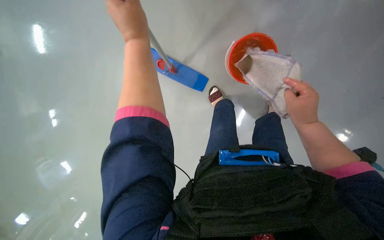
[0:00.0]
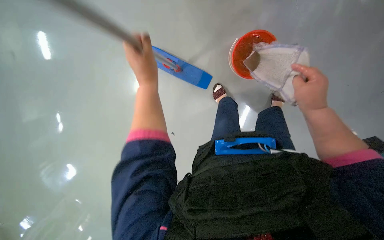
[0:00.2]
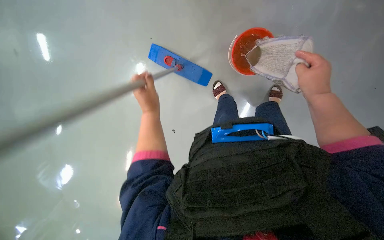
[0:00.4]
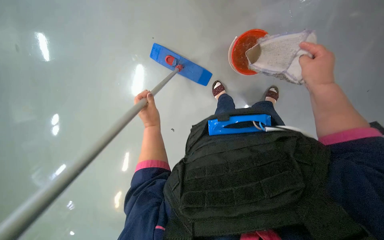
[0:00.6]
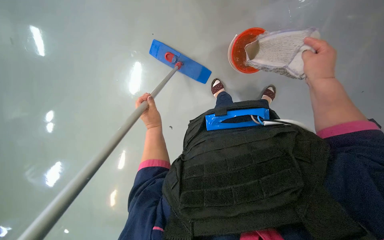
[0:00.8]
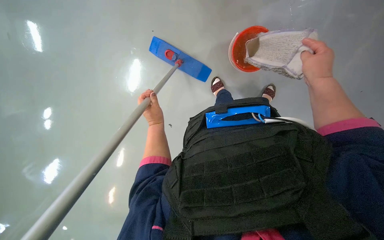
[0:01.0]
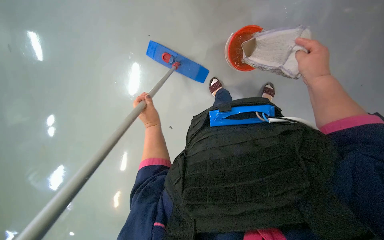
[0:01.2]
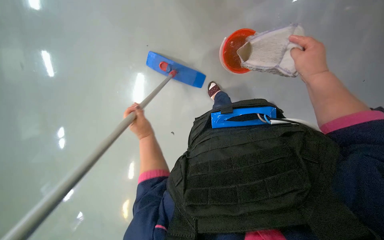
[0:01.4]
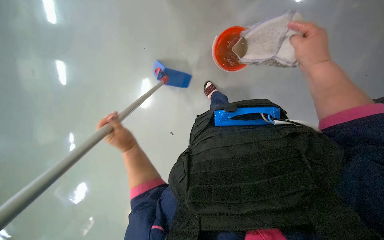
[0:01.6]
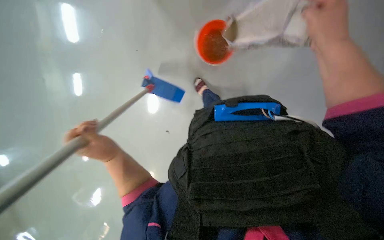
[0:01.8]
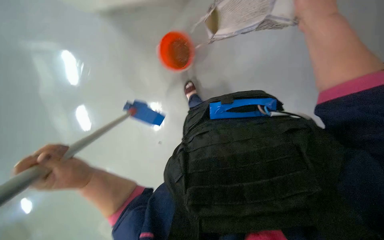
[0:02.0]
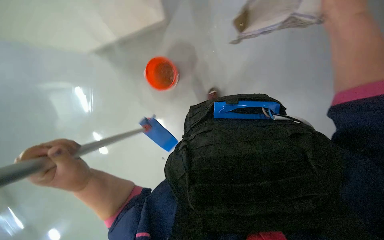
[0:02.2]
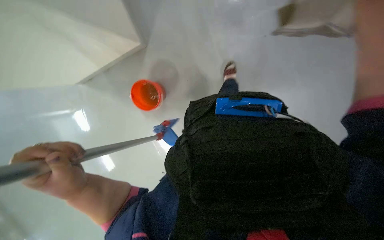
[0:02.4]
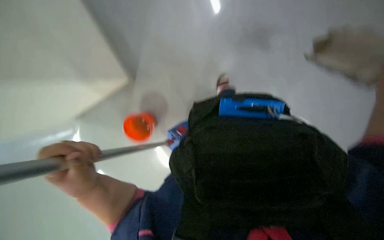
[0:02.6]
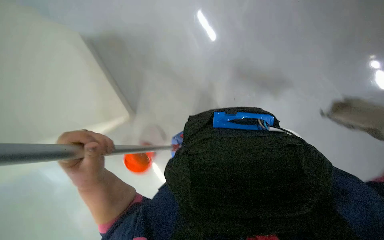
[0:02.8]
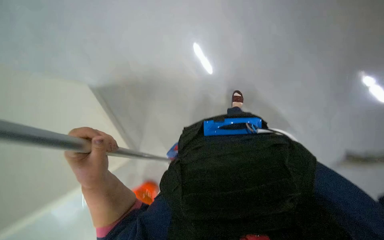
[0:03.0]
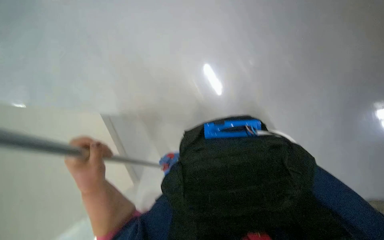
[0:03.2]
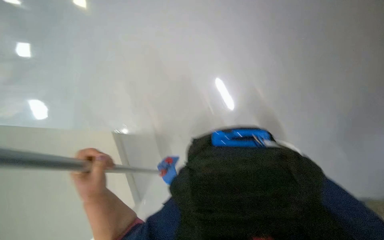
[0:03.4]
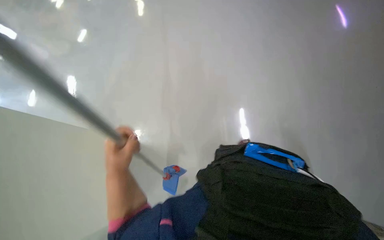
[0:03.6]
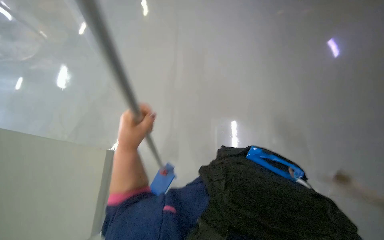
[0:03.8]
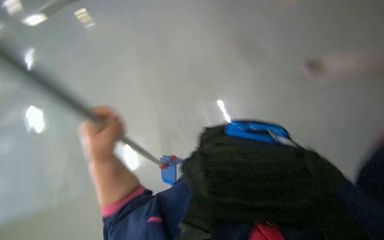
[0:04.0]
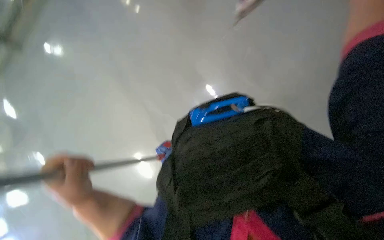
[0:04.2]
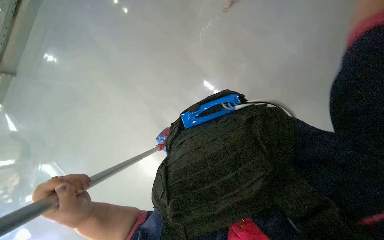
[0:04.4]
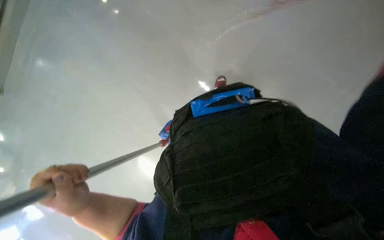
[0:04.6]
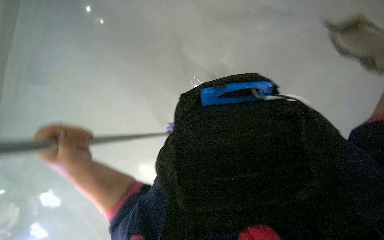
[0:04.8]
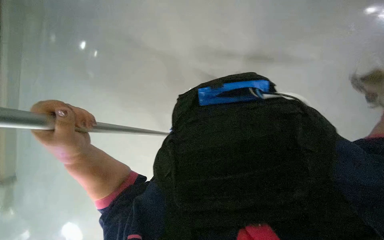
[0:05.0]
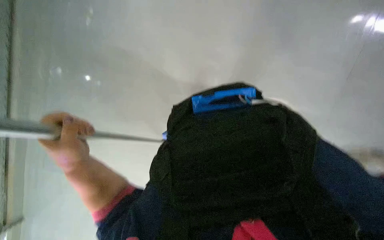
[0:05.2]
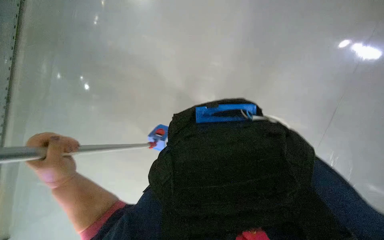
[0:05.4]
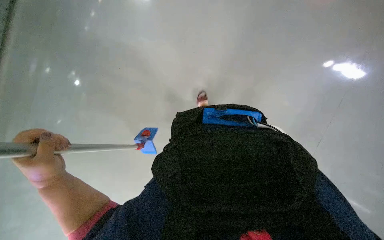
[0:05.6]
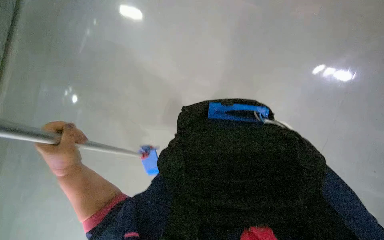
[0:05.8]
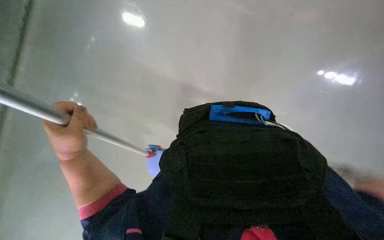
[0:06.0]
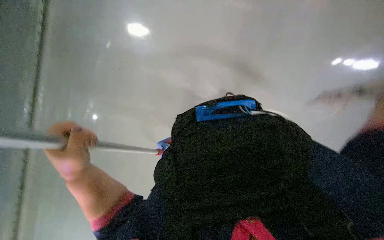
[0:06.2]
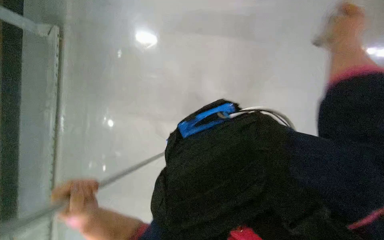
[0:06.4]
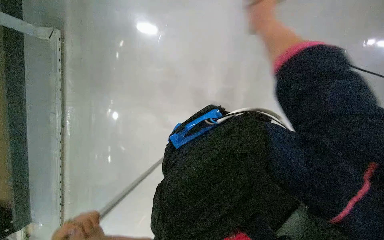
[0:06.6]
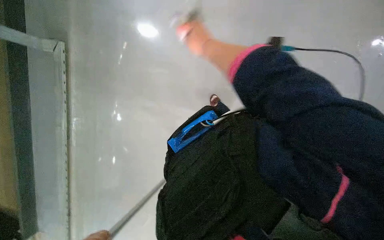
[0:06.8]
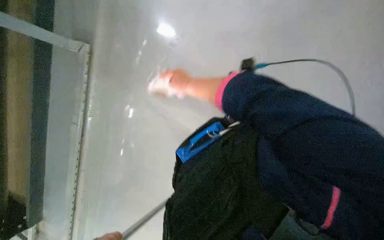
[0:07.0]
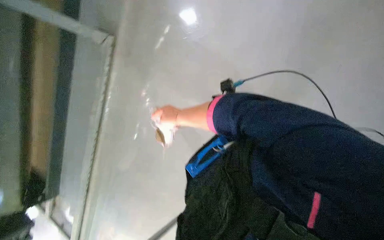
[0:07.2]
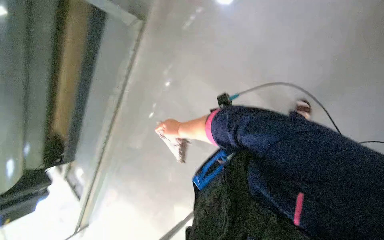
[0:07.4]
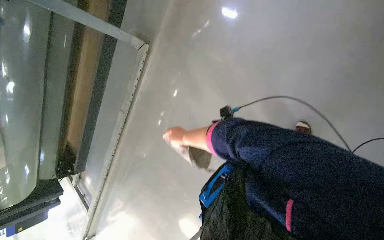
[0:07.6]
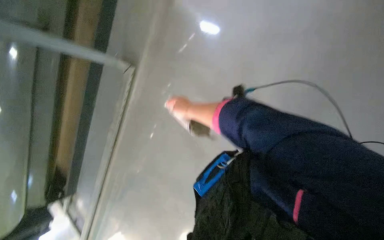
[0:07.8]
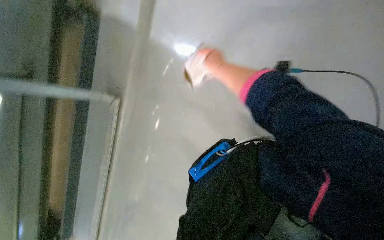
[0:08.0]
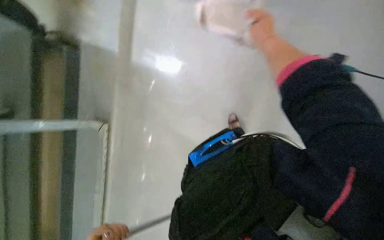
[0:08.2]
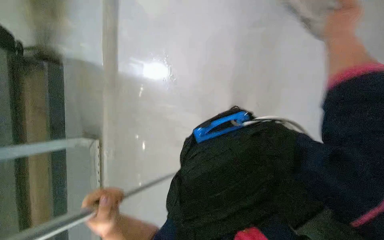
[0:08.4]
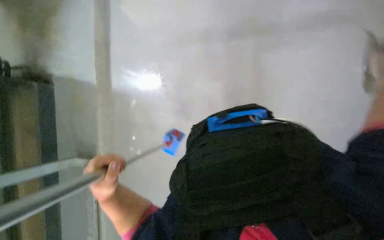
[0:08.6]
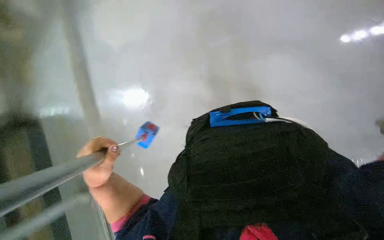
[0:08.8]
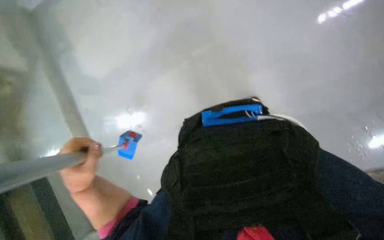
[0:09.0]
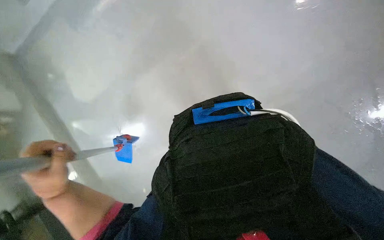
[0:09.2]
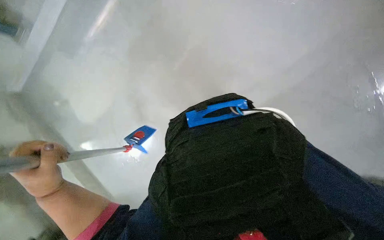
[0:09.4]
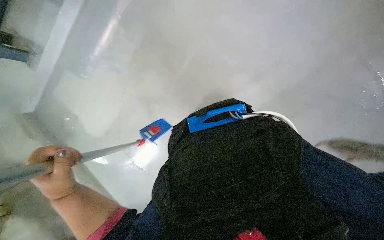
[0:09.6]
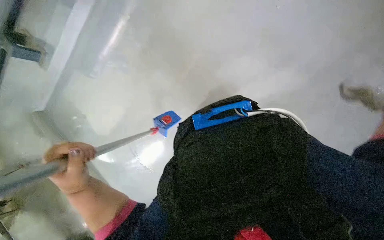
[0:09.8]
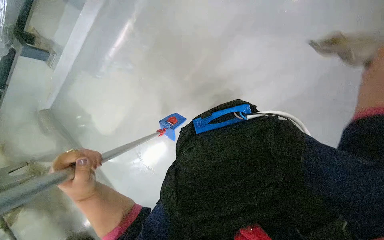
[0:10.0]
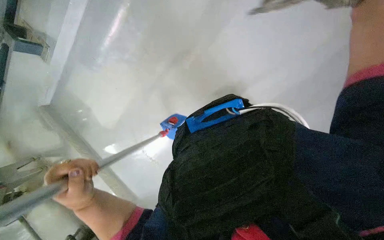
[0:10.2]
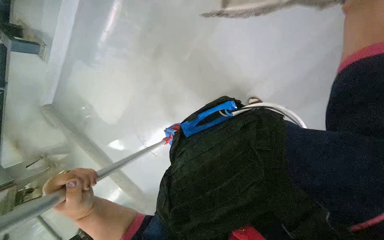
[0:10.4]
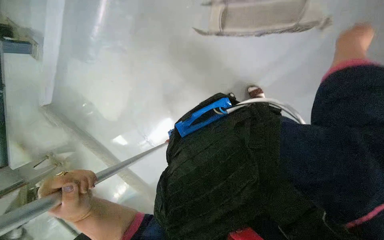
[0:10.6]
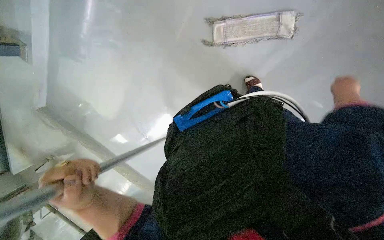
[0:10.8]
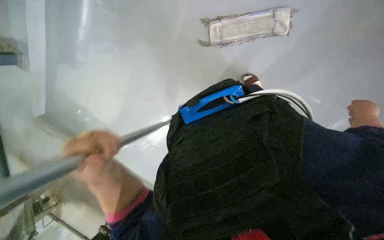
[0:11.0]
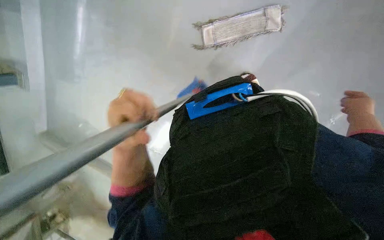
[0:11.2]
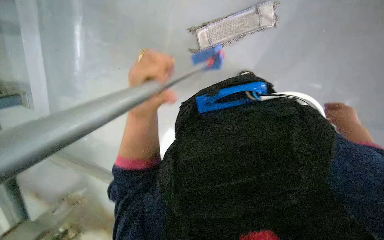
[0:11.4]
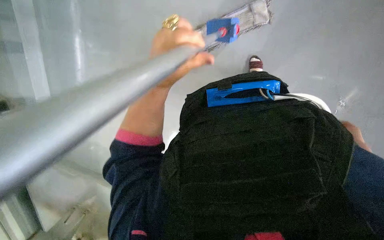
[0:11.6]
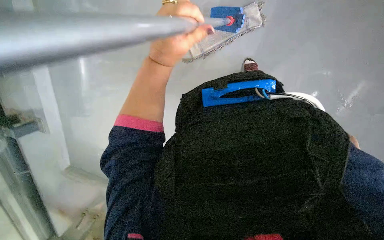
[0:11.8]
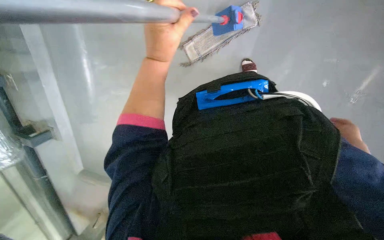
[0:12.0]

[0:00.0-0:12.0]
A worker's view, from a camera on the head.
Job: mopping floor.
The whole recording: Mopping the floor. The worker mops the floor with a flat mop, moving across different areas of the room.
0:00.0 to 0:01.6: The left hand is displaced down the picture and farther from the camera by about 35 cm.
0:01.6 to 0:03.0: The left hand is displaced nearer to the camera by about 10 cm.
0:07.6 to 0:09.0: The head turns to the right by about 30 degrees. The view tips upward by roughly 20 degrees.
0:10.4 to 0:12.0: The scene rotates counterclockwise by about 25 degrees.

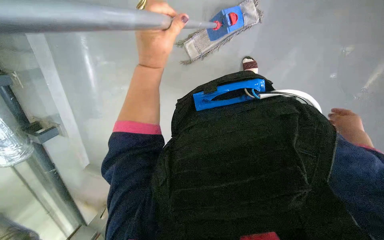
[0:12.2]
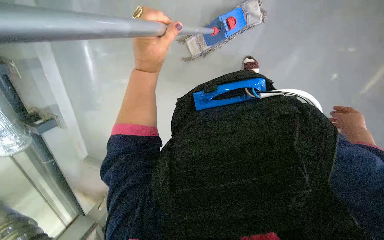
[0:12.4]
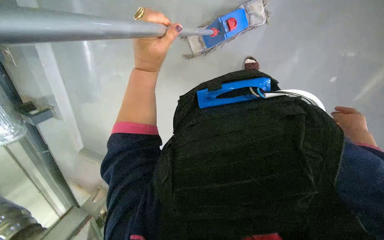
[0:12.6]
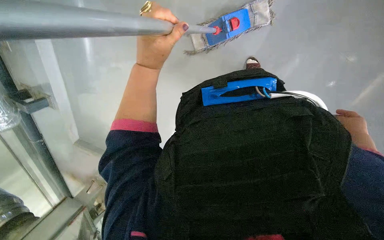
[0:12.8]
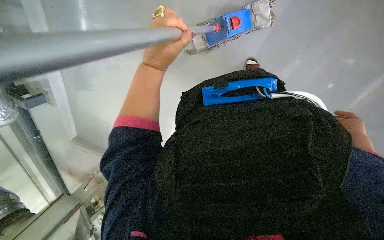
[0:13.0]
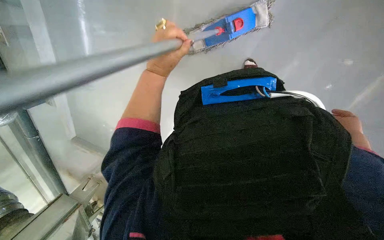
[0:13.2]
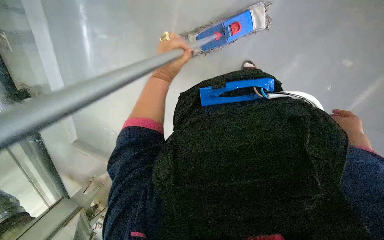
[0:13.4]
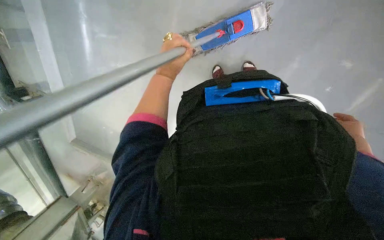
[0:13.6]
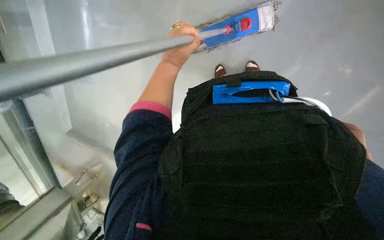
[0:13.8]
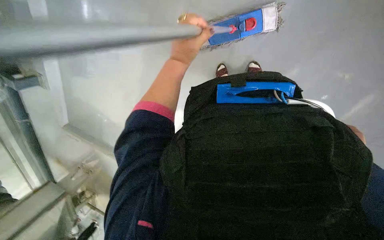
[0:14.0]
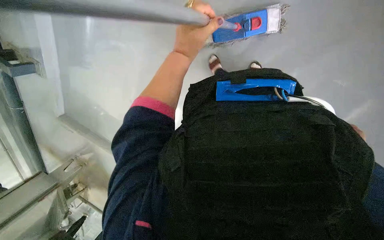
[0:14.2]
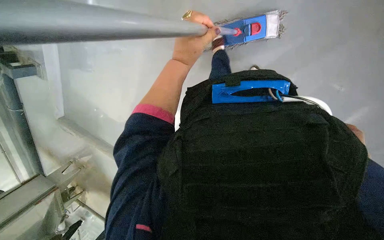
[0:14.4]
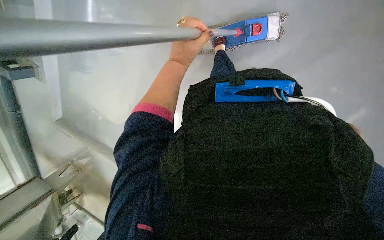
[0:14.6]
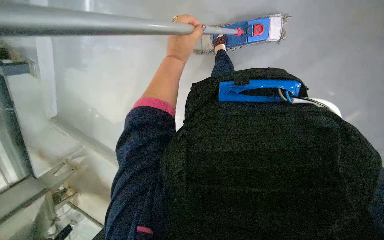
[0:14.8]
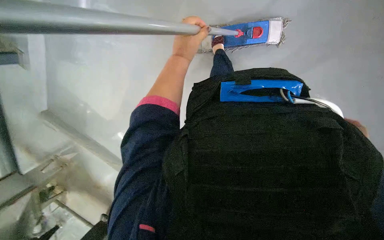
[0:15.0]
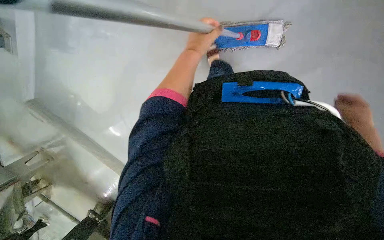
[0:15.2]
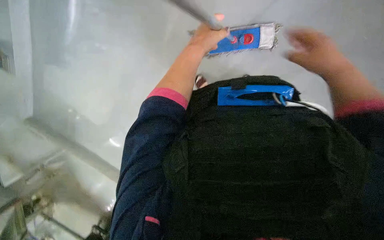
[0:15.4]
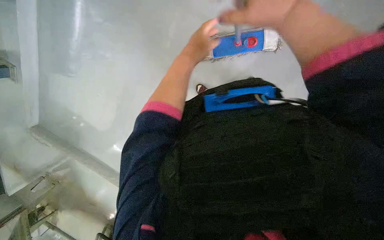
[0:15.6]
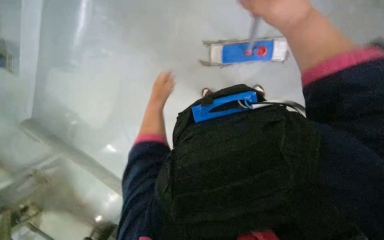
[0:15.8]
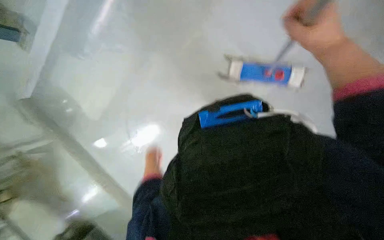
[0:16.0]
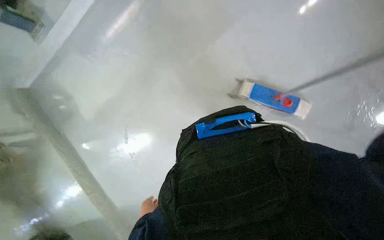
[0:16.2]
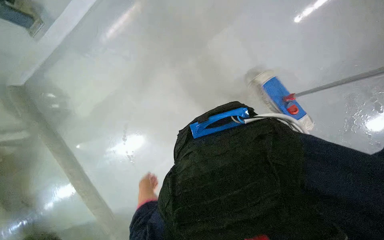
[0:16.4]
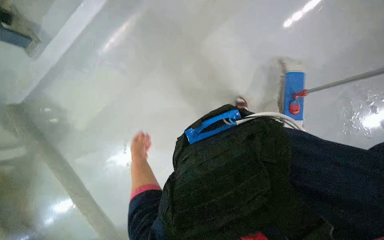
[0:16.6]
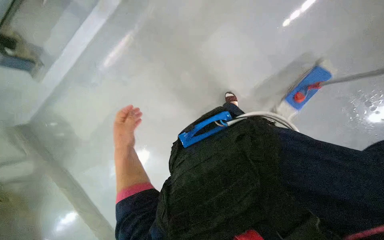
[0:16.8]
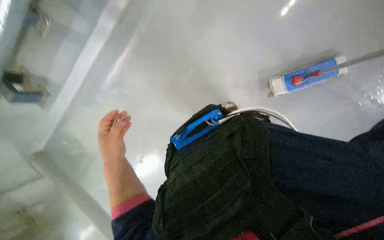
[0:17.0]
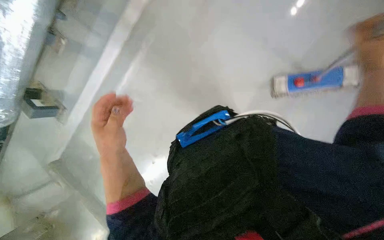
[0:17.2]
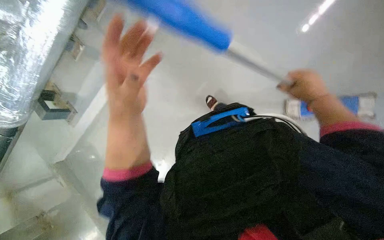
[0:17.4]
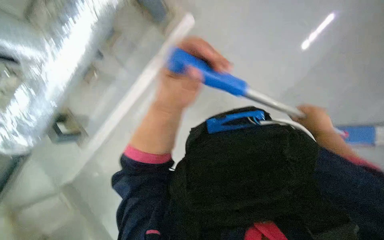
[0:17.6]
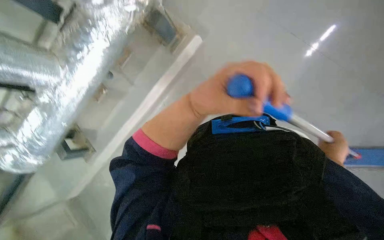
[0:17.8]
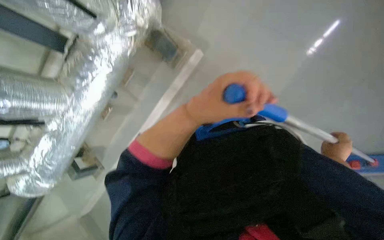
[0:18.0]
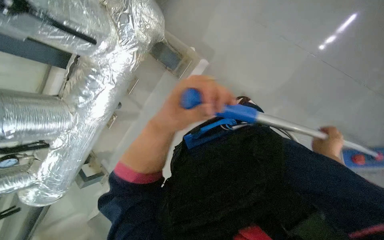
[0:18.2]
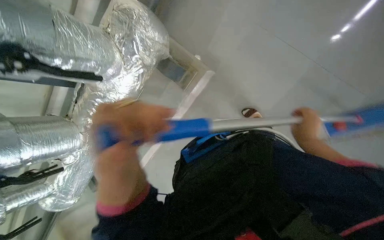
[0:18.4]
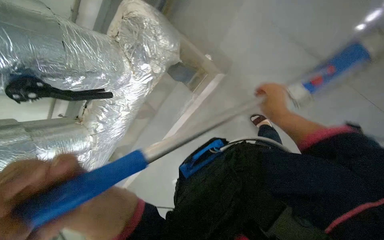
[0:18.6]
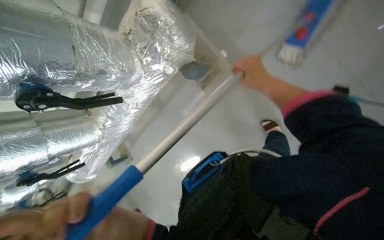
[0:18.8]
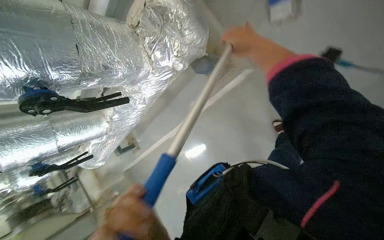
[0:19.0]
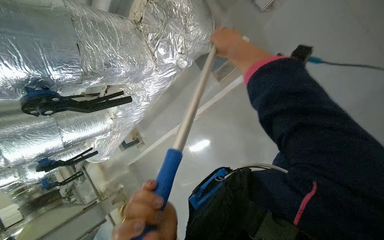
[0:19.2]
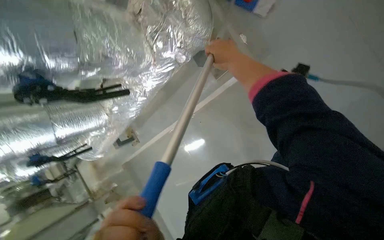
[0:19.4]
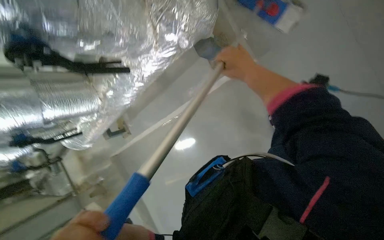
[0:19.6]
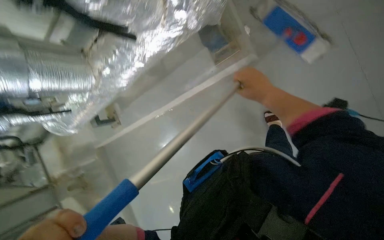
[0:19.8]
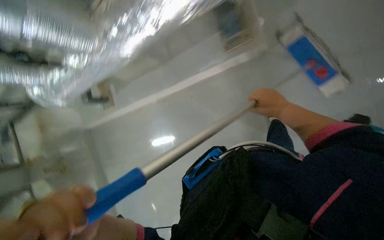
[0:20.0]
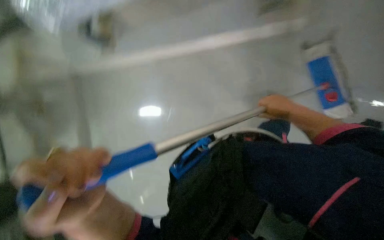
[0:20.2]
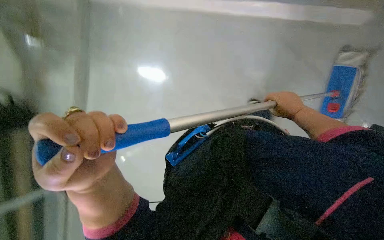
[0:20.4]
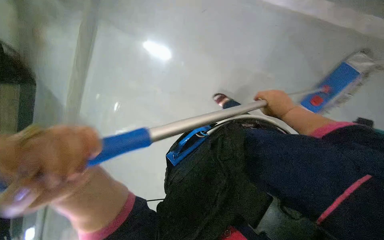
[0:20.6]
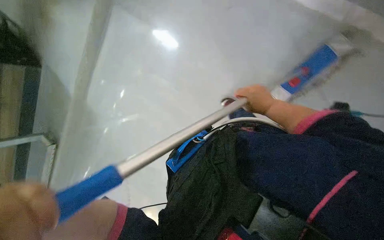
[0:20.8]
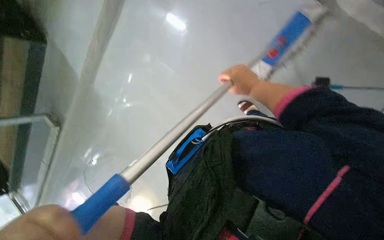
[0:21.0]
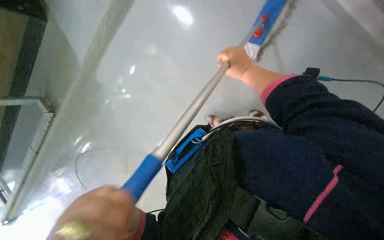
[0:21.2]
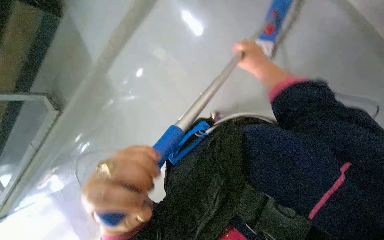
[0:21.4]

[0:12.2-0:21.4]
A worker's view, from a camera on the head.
Job: mopping floor.
The whole recording: Mopping the floor. The worker mops the floor with a flat mop, moving across different areas of the room.
0:15.2 to 0:16.8: The camera pitches upward, by some 20 degrees.
0:16.8 to 0:18.4: The view tips upward by roughly 15 degrees. The left hand moves nearer to the camera, approximately 25 cm.
0:18.4 to 0:19.8: The view tips downward by roughly 20 degrees. The right hand moves up the picture and to the left, some 40 cm.
0:19.8 to 0:21.4: The view tilts roughly 20 degrees downward.
